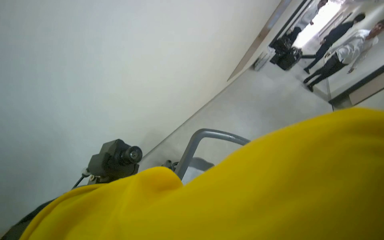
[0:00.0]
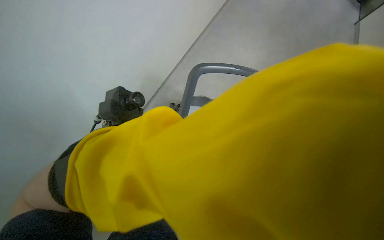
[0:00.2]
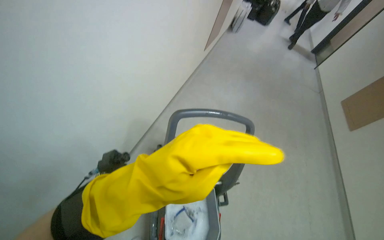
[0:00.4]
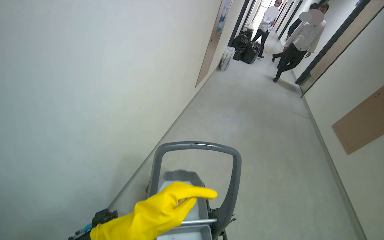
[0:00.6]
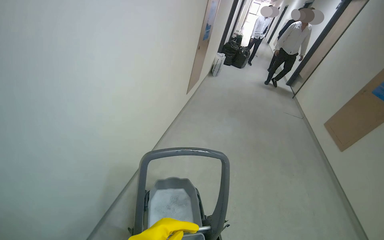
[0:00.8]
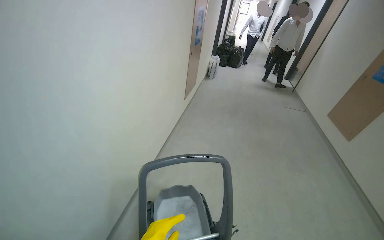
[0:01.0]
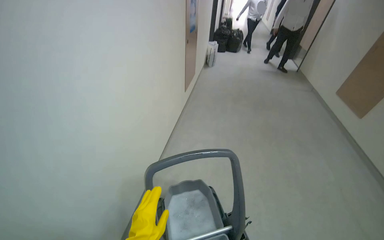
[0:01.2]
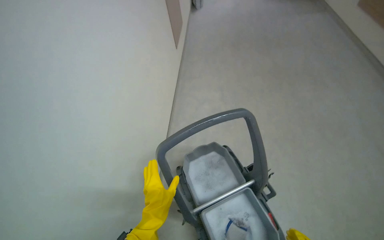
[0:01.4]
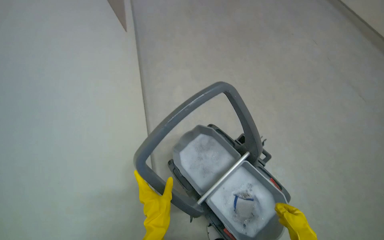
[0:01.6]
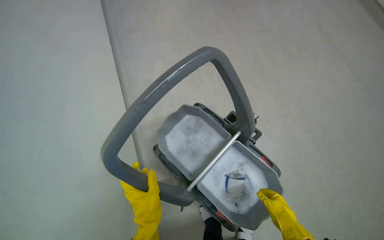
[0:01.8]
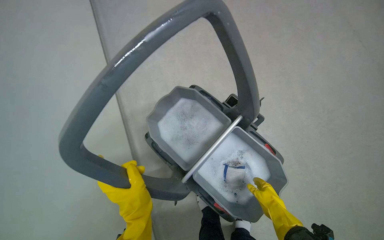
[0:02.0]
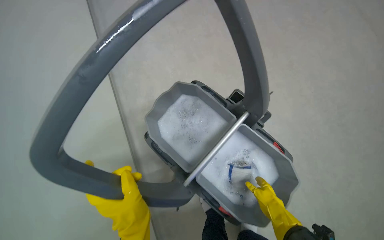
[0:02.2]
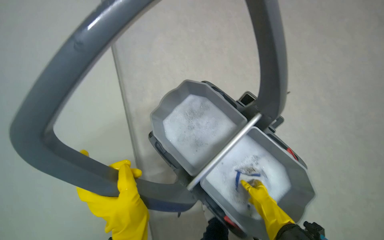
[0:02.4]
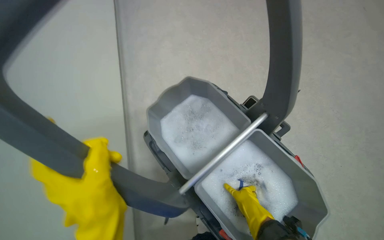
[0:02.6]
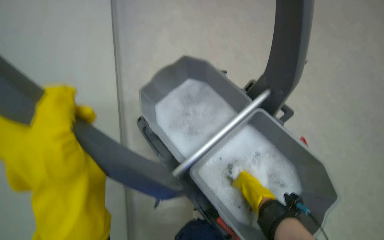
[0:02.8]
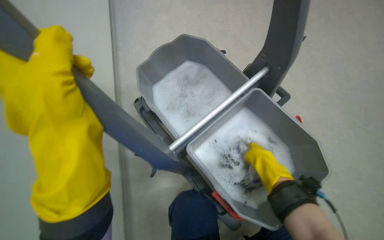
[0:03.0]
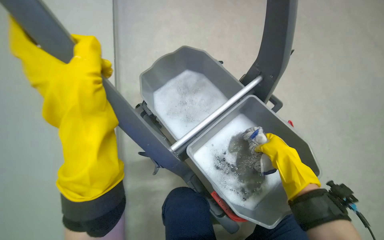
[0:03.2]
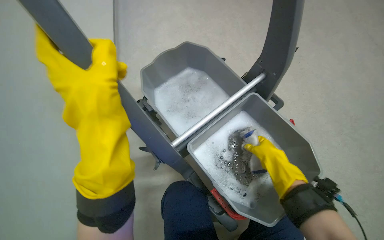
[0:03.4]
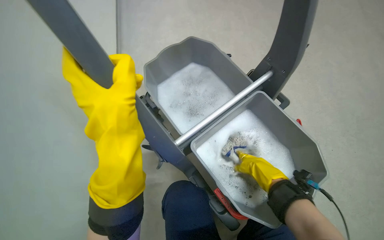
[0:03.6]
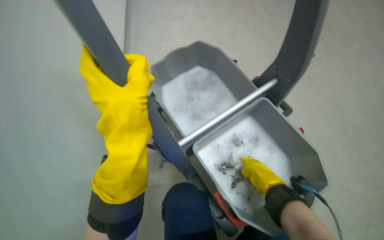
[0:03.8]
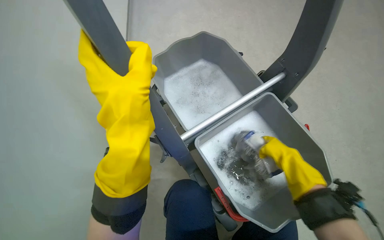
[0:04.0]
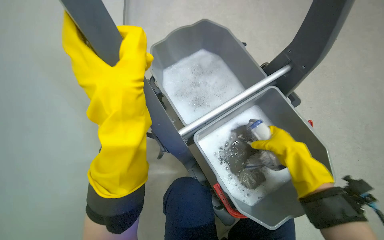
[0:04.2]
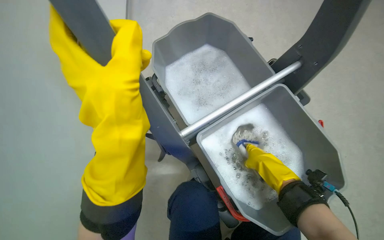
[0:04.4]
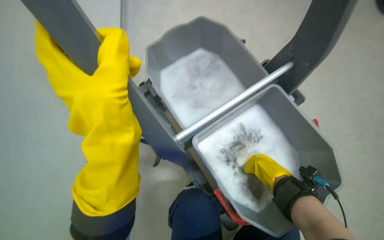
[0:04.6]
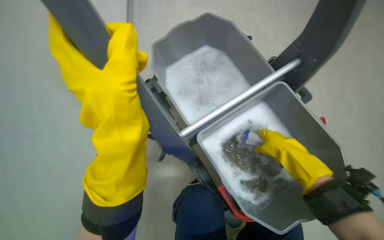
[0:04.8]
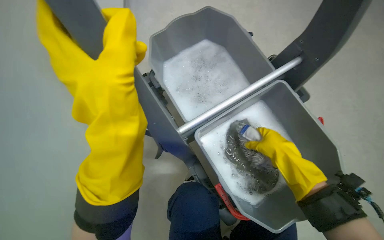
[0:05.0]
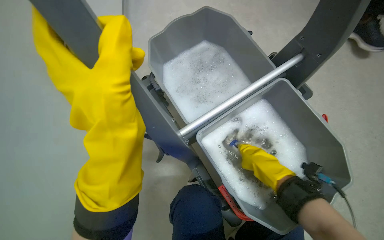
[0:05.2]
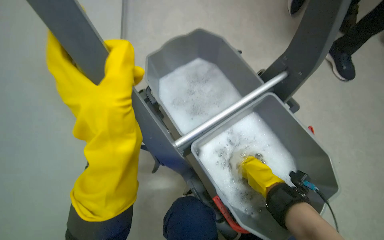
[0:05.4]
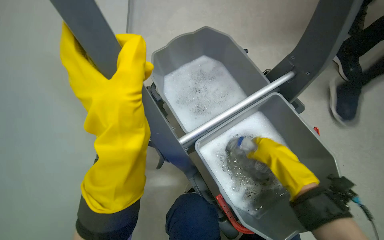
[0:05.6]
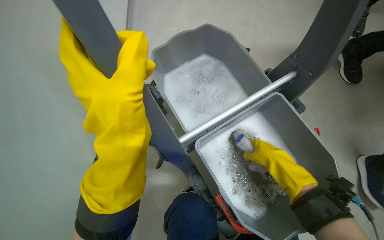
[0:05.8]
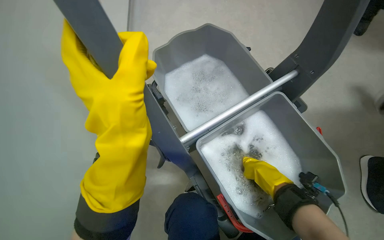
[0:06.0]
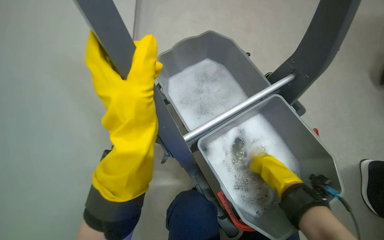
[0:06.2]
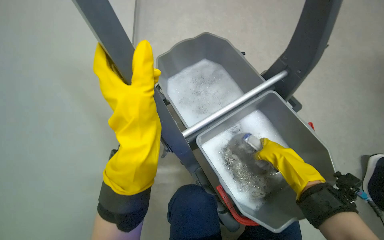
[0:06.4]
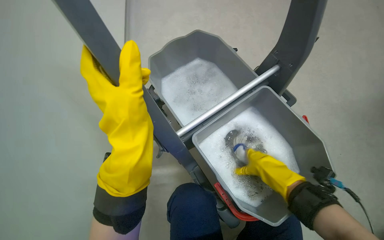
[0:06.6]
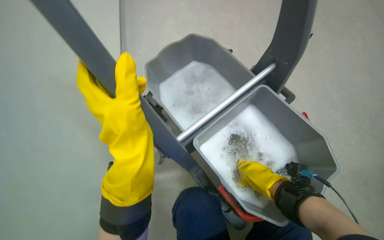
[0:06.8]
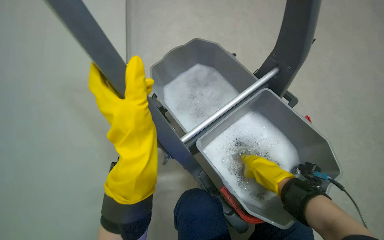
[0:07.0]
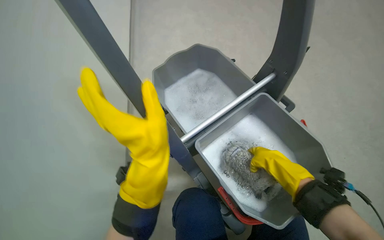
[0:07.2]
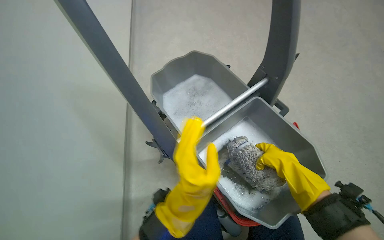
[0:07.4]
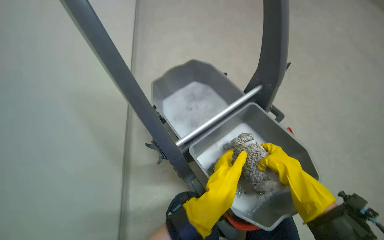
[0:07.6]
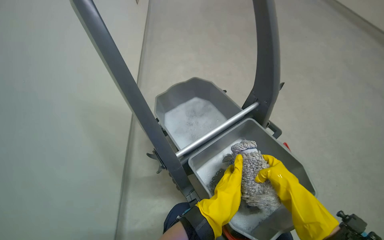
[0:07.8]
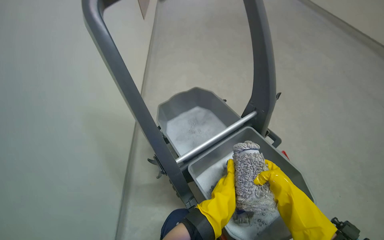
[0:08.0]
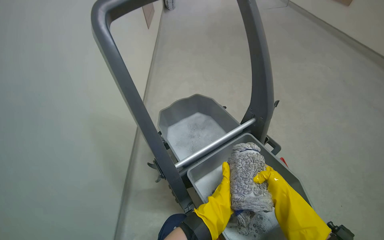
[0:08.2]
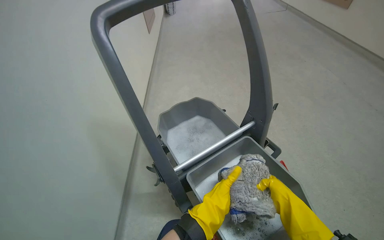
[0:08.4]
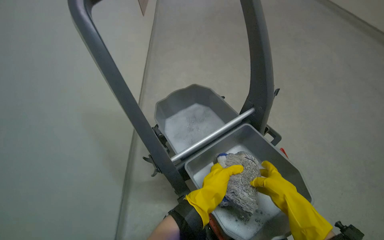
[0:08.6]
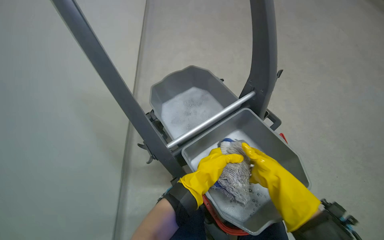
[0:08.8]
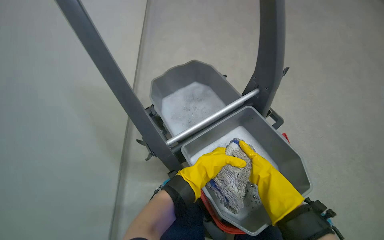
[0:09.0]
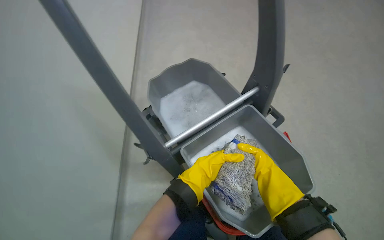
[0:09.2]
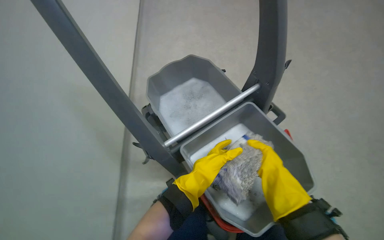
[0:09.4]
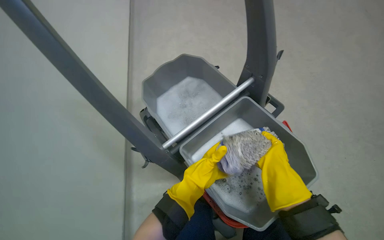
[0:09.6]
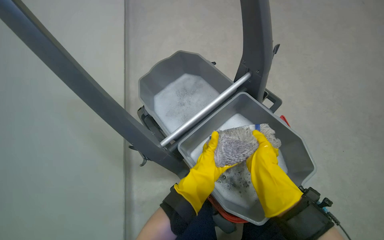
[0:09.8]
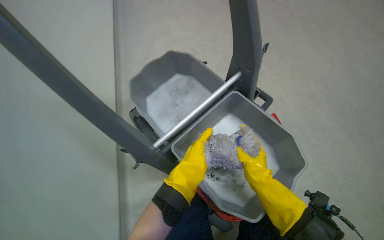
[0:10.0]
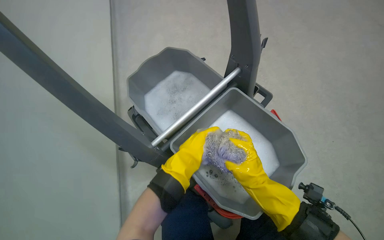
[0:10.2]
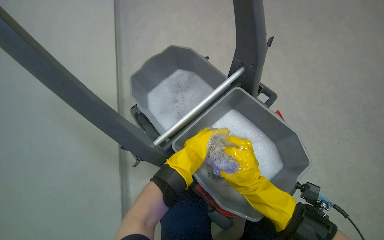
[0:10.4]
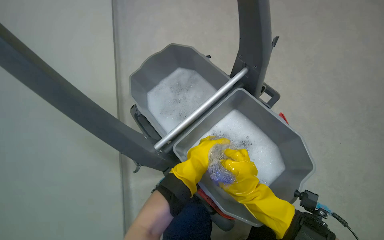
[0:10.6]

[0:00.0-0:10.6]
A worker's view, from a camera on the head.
Job: preparing cleaning supplies.
The whole recording: Preparing mop for cleaning. The worker pushes the cleaning cart and cleans the mop head in the bucket.
0:00.0 to 0:01.6: Everything in view rotates approximately 55 degrees counterclockwise.
0:01.6 to 0:03.0: The camera travels about 40 cm.
0:06.0 to 0:07.6: The left hand heads to the right, down the picture and farther from the camera, covering about 25 cm.
0:07.6 to 0:09.0: Both hands move farther from the camera, some 10 cm.

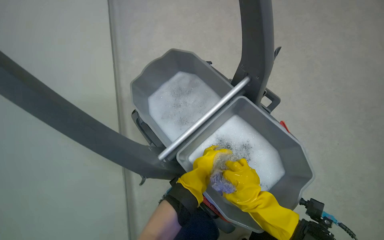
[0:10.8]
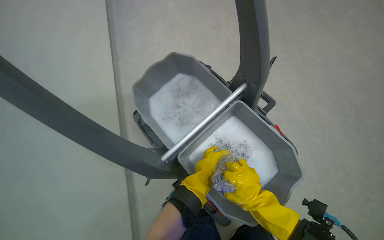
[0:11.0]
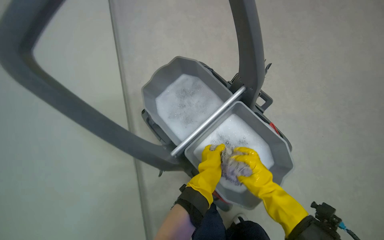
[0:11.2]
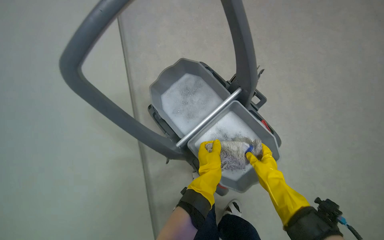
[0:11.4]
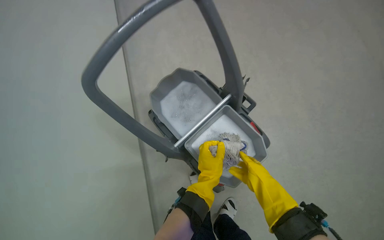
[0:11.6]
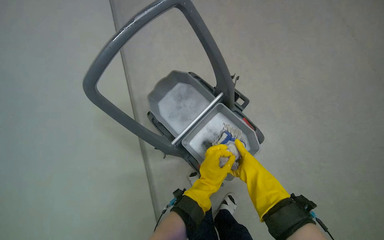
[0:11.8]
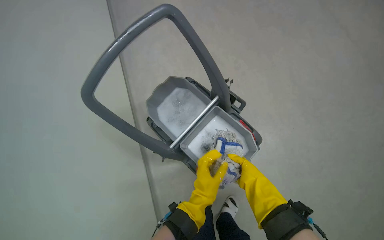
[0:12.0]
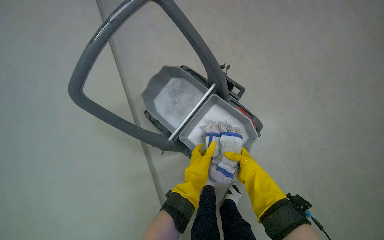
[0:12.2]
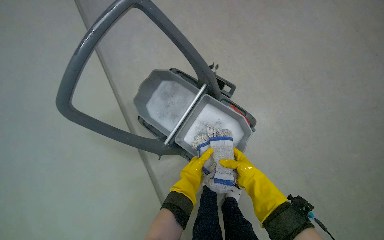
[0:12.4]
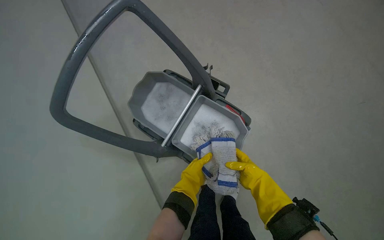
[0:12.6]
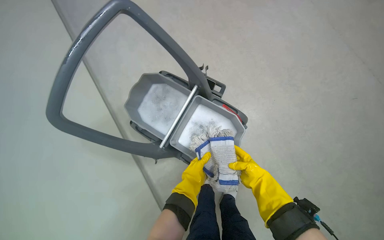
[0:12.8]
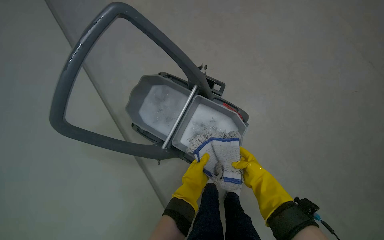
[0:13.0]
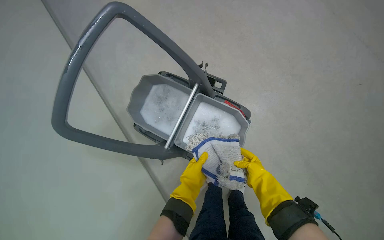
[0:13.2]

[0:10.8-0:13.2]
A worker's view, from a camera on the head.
Job: preparing cleaning supplies.
The whole recording: Preparing mop for cleaning. The worker pushes the cleaning cart and cleans the mop head in the bucket.
0:10.8 to 0:12.0: The left hand goes about 10 cm down the picture.

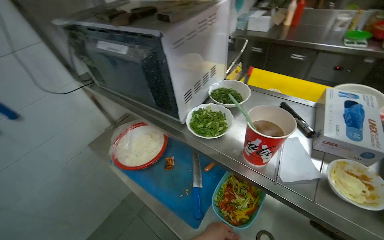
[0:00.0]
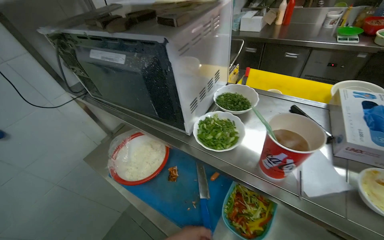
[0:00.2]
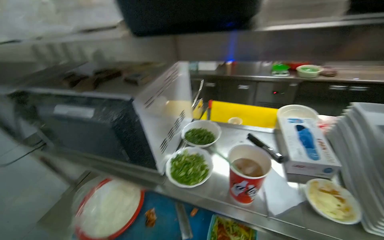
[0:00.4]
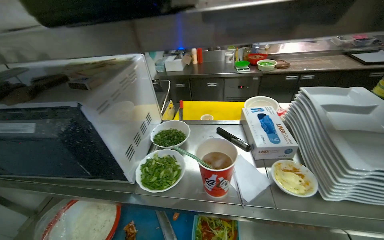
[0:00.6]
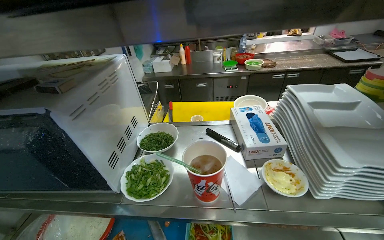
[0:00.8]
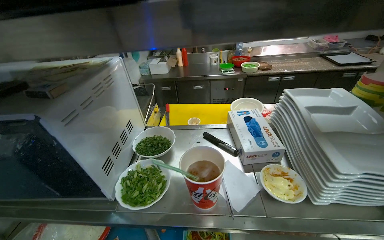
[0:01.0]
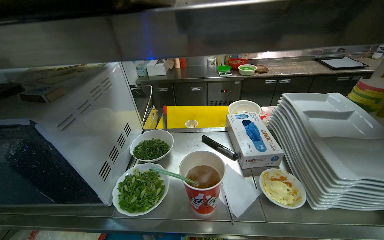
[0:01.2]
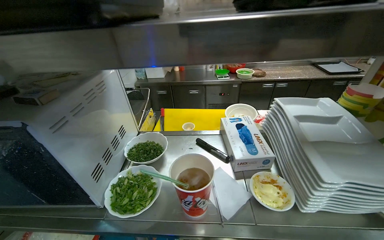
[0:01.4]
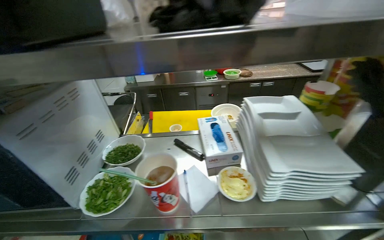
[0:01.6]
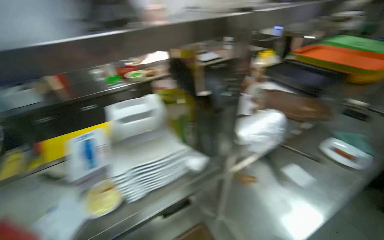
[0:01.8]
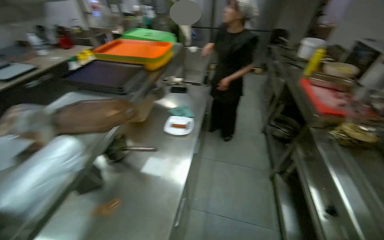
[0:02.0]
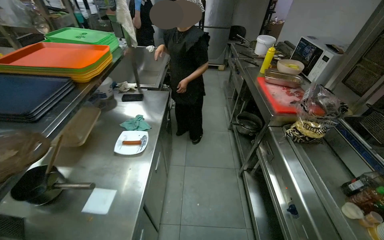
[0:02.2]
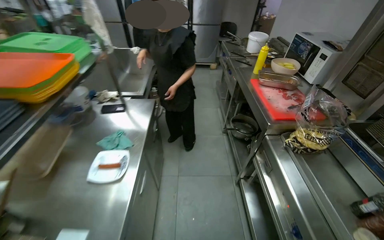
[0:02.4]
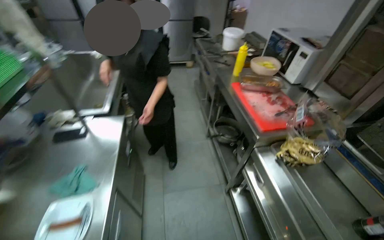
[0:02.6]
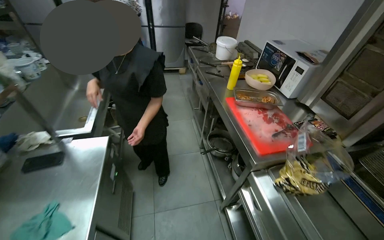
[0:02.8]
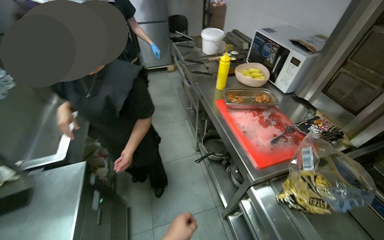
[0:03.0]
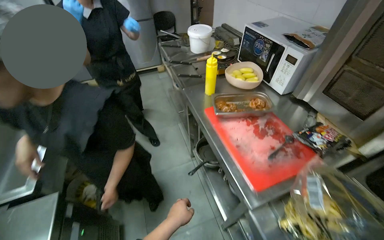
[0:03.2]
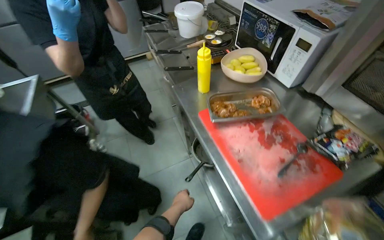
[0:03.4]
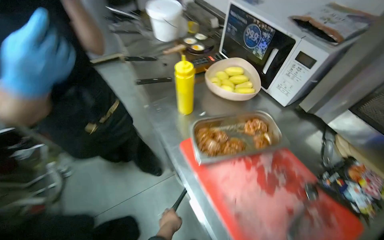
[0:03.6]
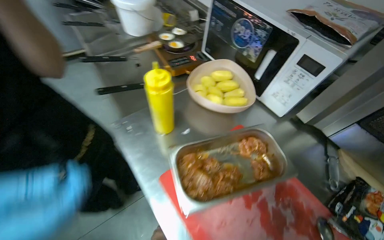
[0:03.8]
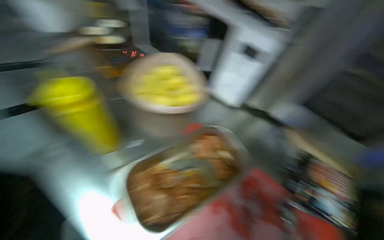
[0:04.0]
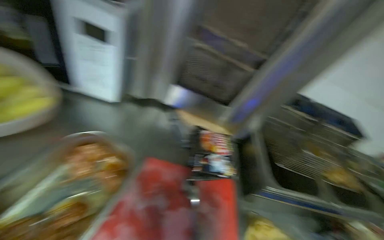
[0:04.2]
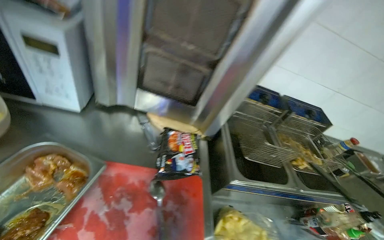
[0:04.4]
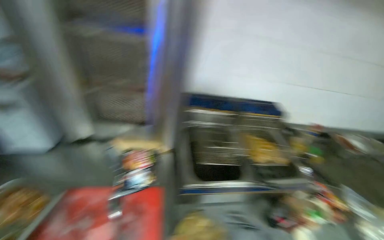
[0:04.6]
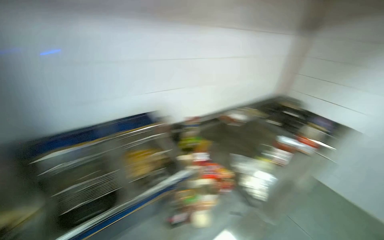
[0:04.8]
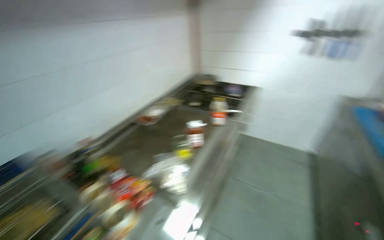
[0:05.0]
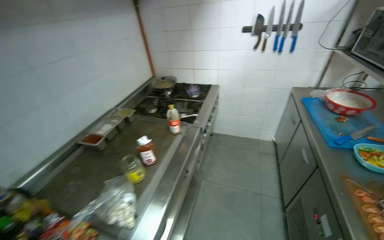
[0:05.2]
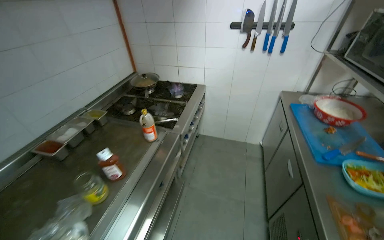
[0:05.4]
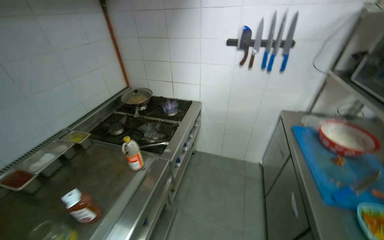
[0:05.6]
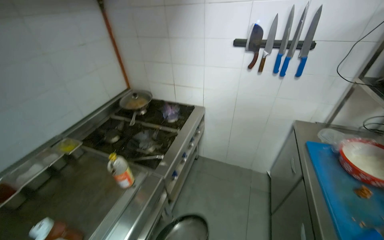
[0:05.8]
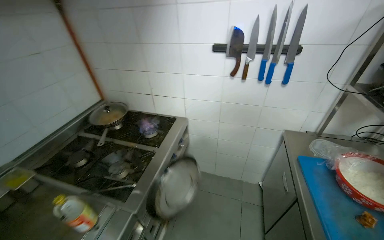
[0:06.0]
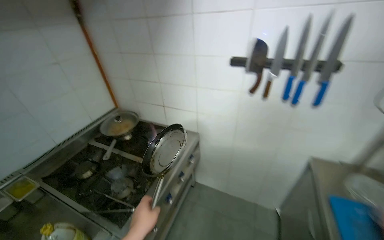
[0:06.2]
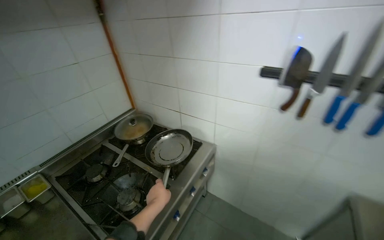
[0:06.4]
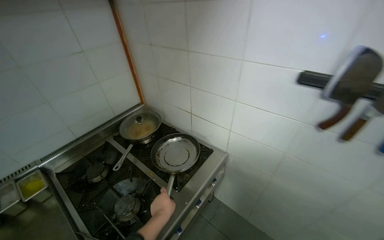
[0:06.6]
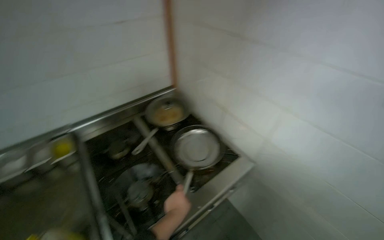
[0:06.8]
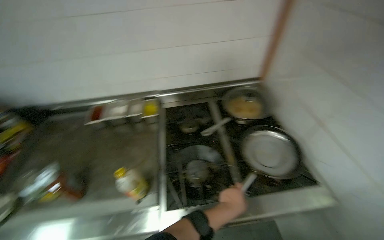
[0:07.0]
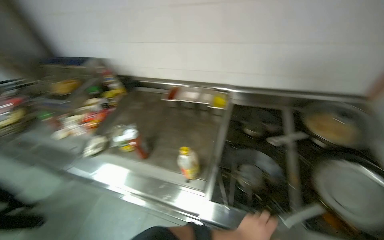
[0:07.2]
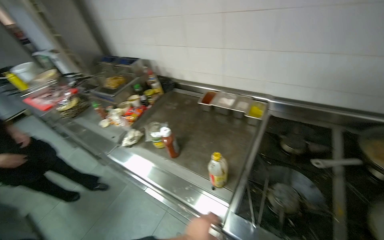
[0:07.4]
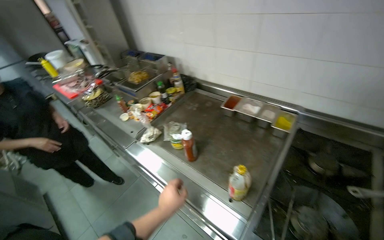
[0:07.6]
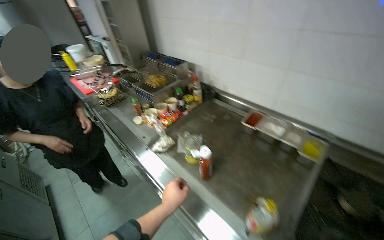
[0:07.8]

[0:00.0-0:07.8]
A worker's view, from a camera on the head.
Job: cooking food.
The whole recording: Cooking vegetables in pan. The worker stirs and adds sauce to vegetables cooking in a pan on the stove.
0:00.0 to 0:01.6: The head rotates roughly 35 degrees to the right. The camera pitches upward, by about 15 degrees.
0:01.6 to 0:03.2: The head travels some 1.5 m. The head rotates roughly 110 degrees to the right.
0:03.2 to 0:04.6: The head turns to the right by approximately 75 degrees.
0:04.6 to 0:06.2: The wearer moves approximately 1.5 m. The head turns to the right by some 55 degrees.
0:06.2 to 0:07.8: The head rotates approximately 110 degrees to the left. The wearer looks roughly 15 degrees further downward.
